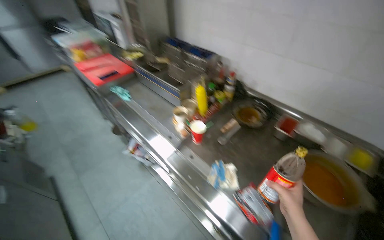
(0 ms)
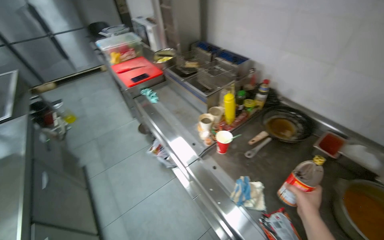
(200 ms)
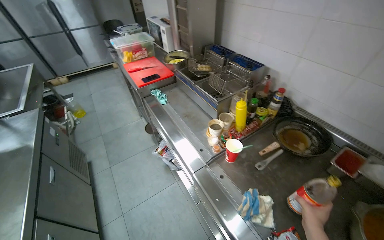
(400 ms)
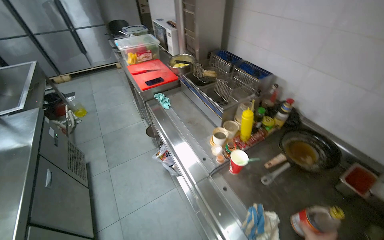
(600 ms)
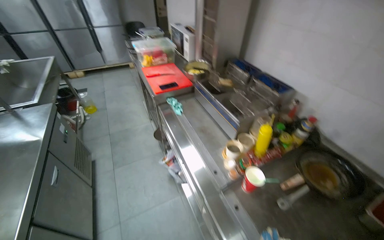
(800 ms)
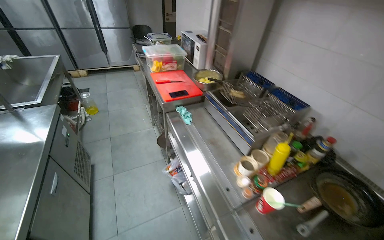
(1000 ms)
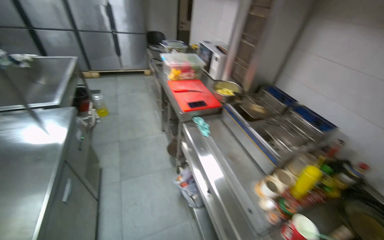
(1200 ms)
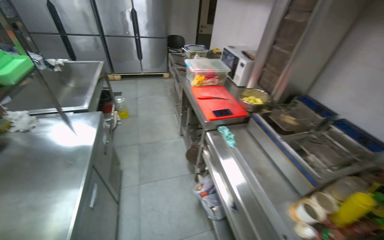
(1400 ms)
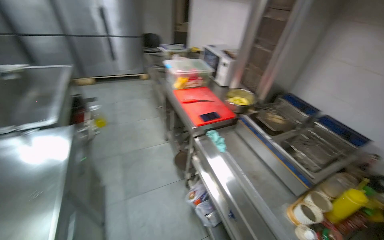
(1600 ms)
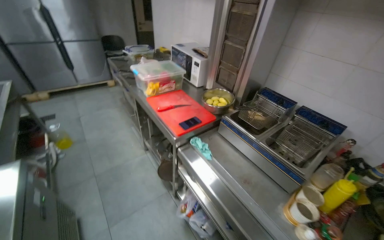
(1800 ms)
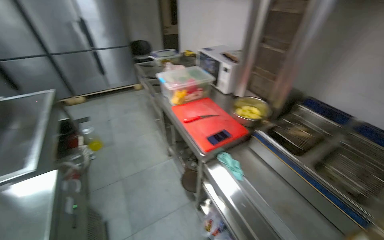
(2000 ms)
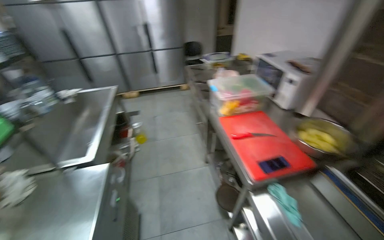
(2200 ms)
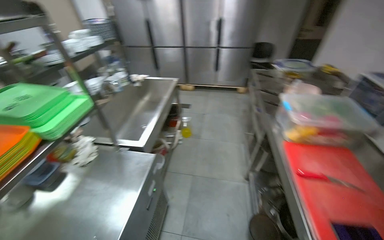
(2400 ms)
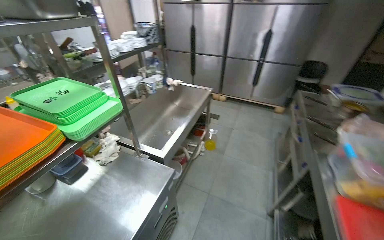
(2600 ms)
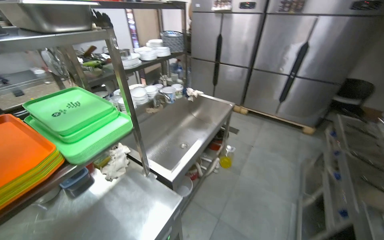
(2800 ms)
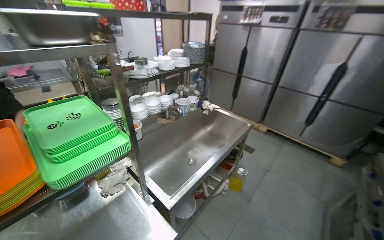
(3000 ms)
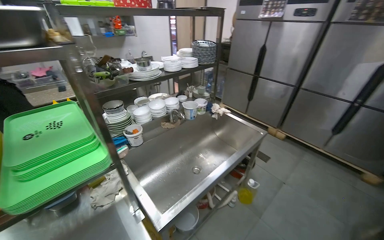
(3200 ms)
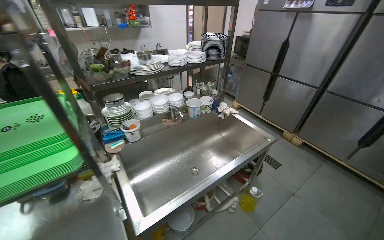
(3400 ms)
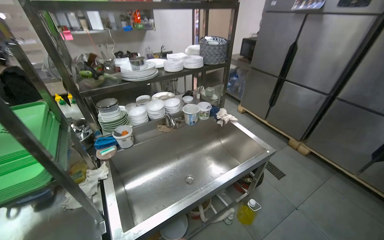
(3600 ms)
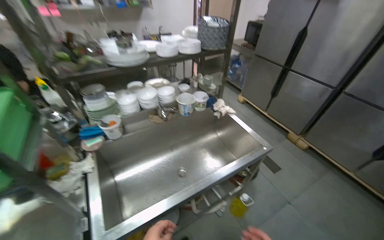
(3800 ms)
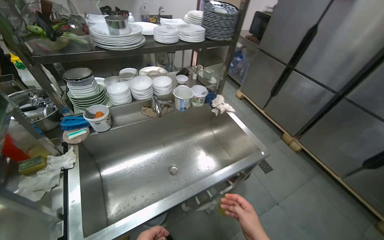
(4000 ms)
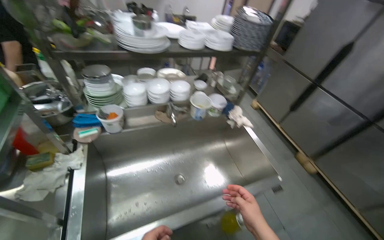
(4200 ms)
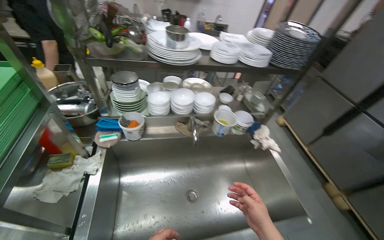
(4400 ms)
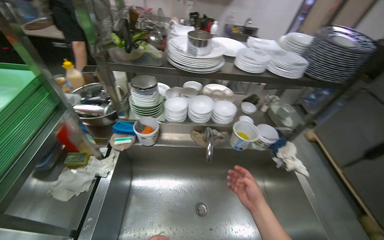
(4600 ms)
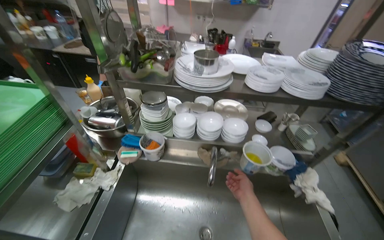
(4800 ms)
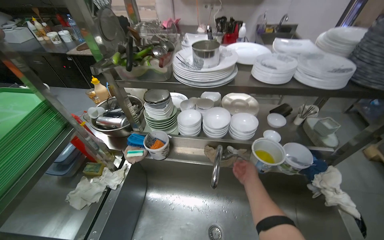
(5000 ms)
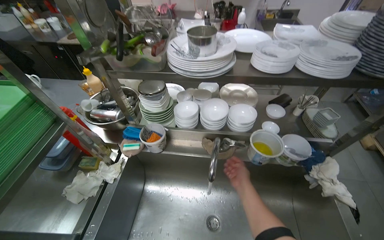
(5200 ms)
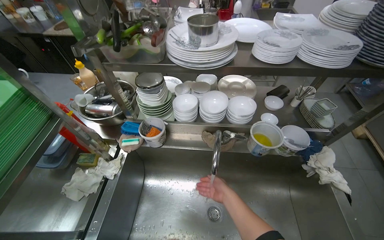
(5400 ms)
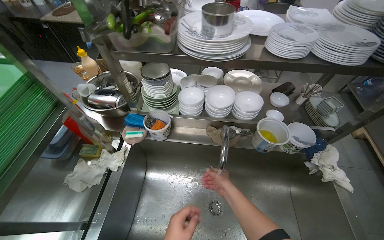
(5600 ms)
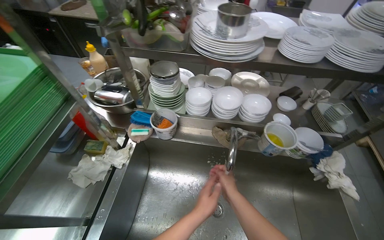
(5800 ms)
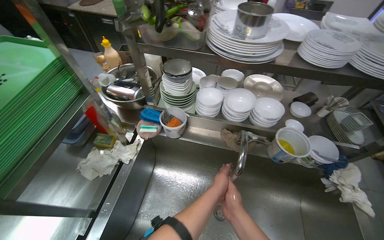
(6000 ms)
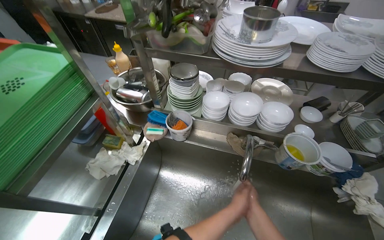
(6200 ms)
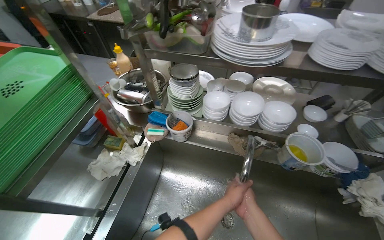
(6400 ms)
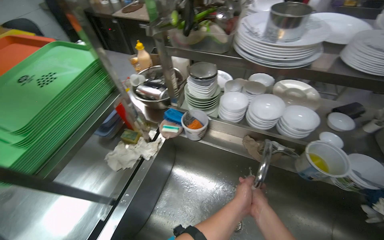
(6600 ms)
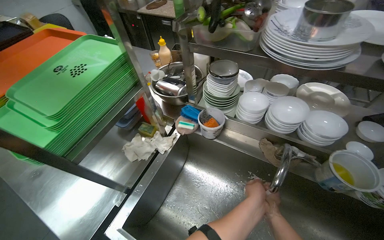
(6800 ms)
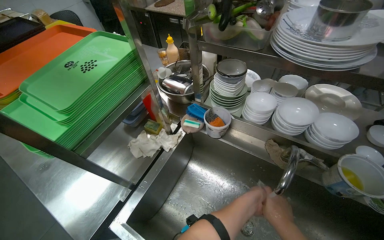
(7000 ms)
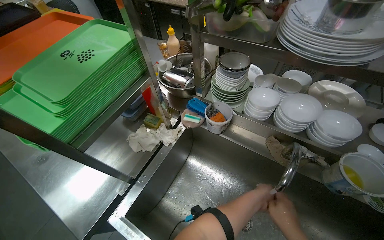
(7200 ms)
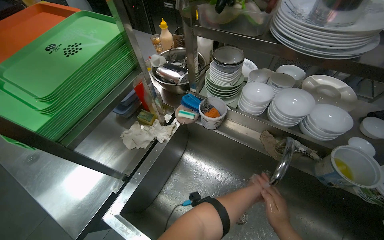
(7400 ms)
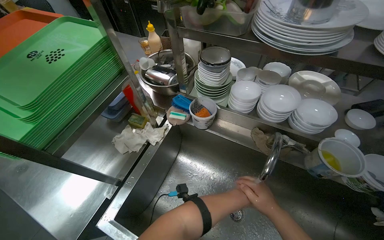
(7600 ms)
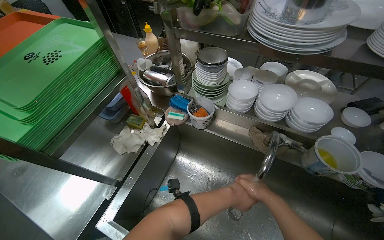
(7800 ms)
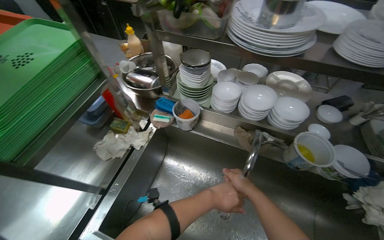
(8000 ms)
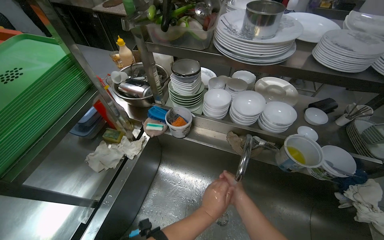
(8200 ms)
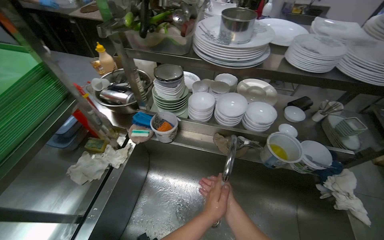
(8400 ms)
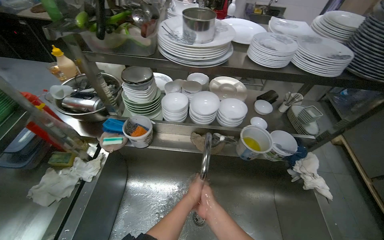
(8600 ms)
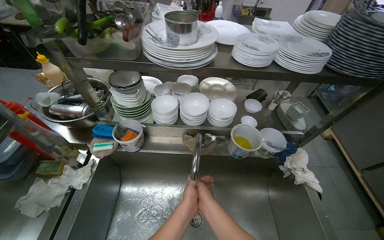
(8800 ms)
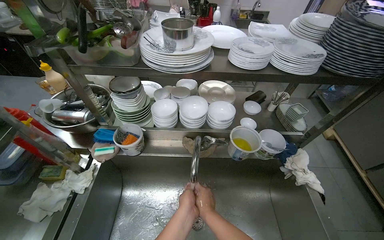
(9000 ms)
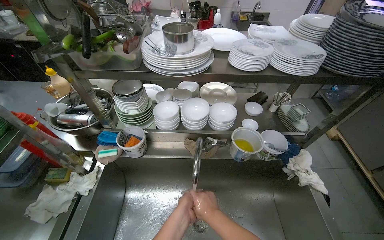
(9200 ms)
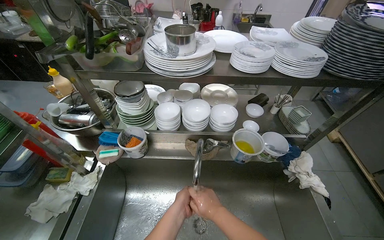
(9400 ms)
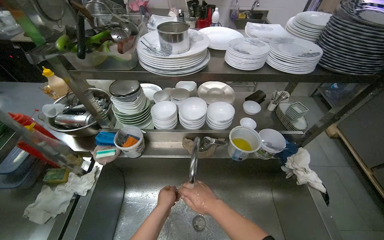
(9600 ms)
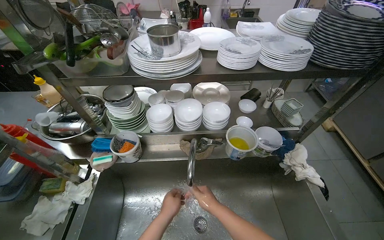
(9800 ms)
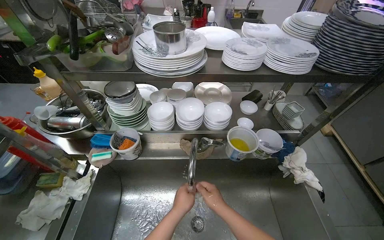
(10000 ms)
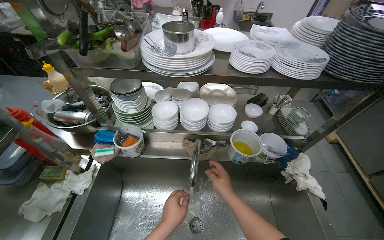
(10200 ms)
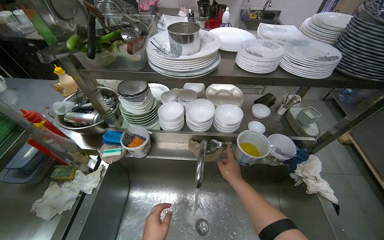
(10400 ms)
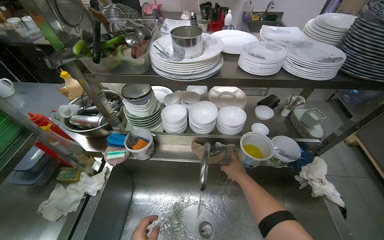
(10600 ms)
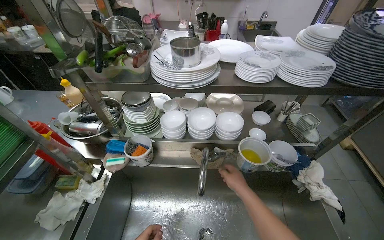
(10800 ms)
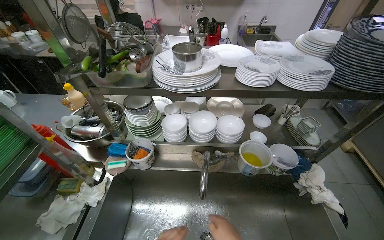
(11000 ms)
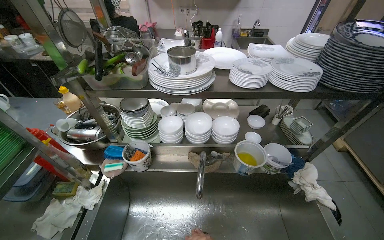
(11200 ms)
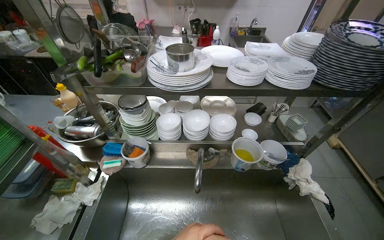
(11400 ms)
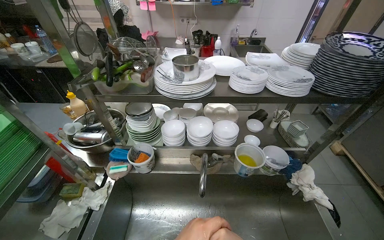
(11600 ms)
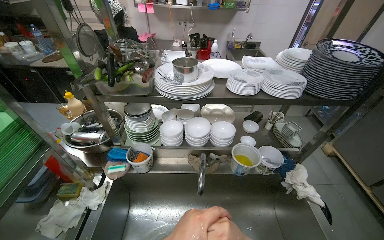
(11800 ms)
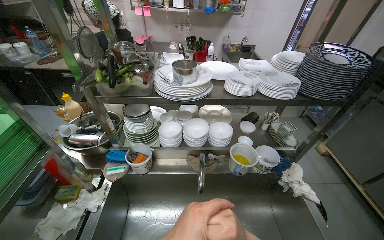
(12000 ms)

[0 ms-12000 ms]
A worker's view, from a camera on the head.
Job: cooking food.
The whole recording: Cooking ingredients on stove. The worker adds ingredients to a pan and stirs the contents on the stove.
0 ms to 1600 ms: The camera is carried approximately 70 cm.
1600 ms to 3000 ms: The camera is carried roughly 90 cm. The head turns to the left by roughly 65 degrees.
3000 ms to 4400 ms: The wearer moves about 60 cm. The head turns to the left by about 35 degrees.
4400 ms to 6000 ms: The wearer's head swings some 25 degrees to the left. The right hand reaches about 35 cm farther from the camera, then returns.
7600 ms to 9000 ms: The wearer's head swings roughly 25 degrees to the right.
9000 ms to 10400 ms: The right hand shifts some 10 cm up the picture.

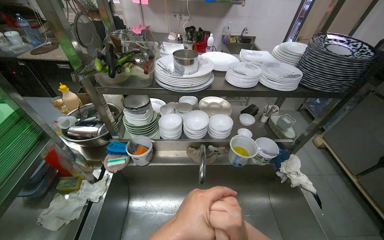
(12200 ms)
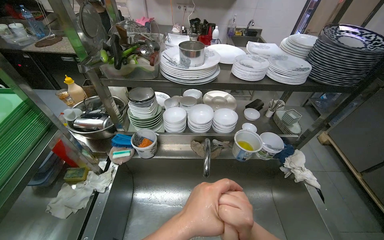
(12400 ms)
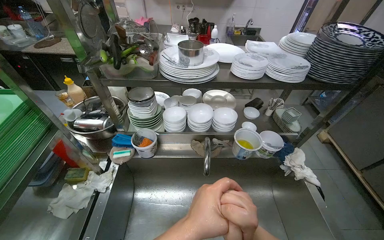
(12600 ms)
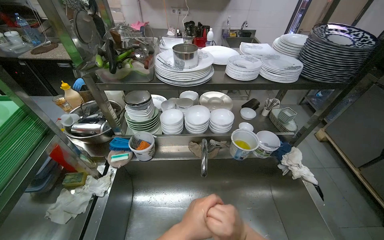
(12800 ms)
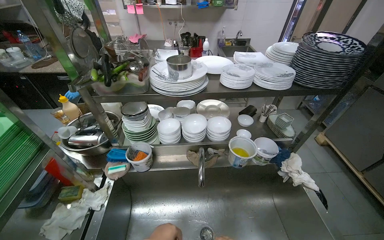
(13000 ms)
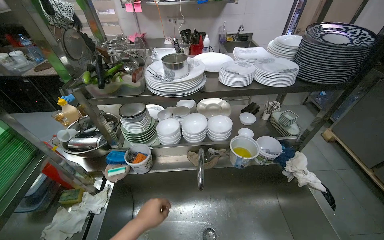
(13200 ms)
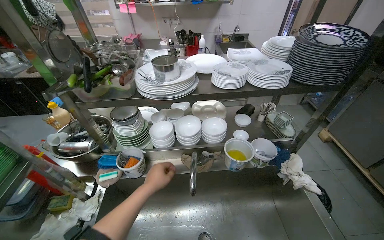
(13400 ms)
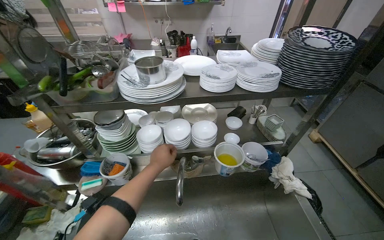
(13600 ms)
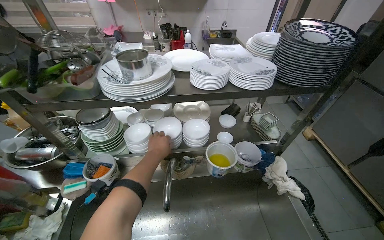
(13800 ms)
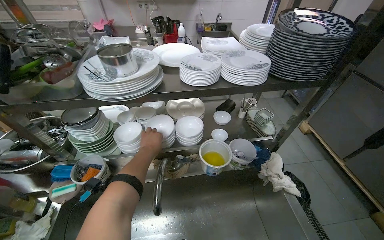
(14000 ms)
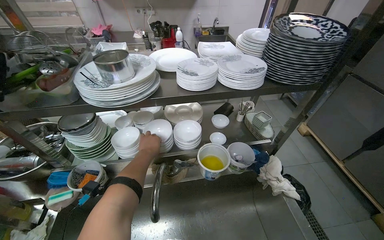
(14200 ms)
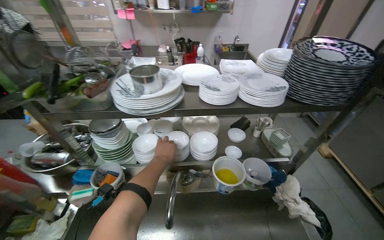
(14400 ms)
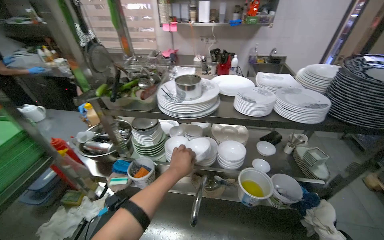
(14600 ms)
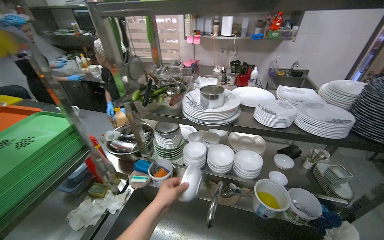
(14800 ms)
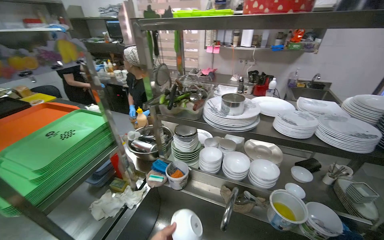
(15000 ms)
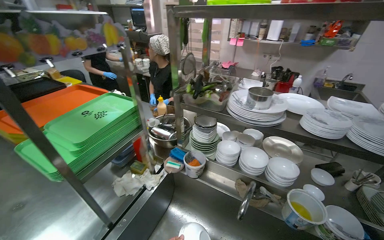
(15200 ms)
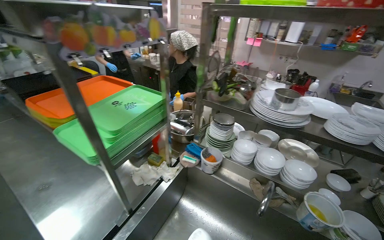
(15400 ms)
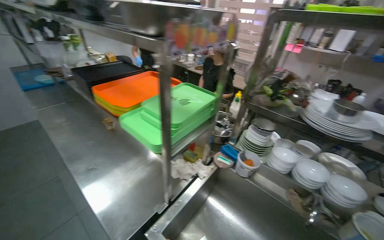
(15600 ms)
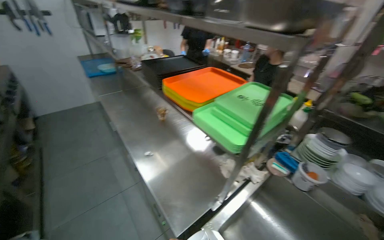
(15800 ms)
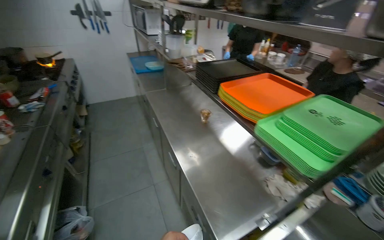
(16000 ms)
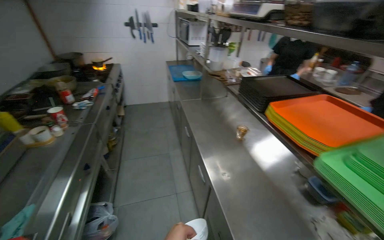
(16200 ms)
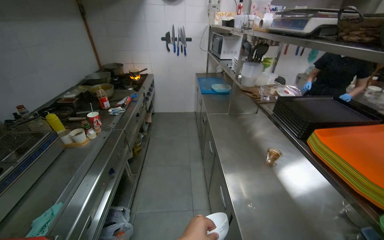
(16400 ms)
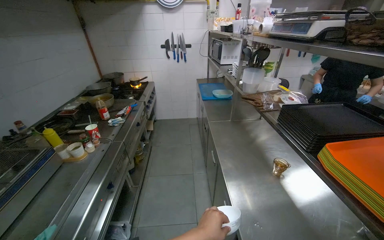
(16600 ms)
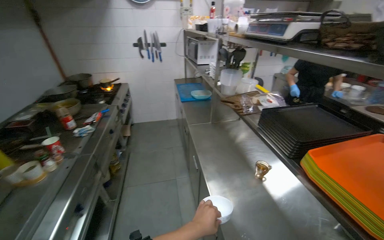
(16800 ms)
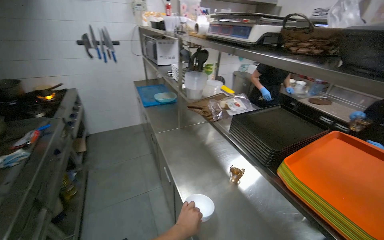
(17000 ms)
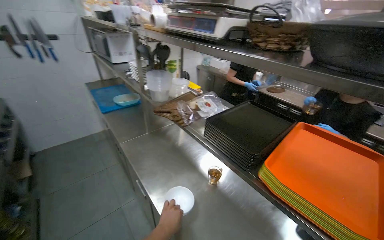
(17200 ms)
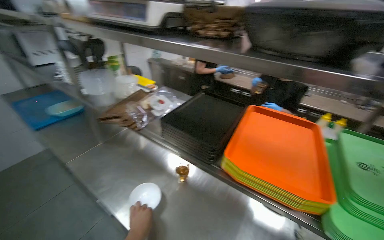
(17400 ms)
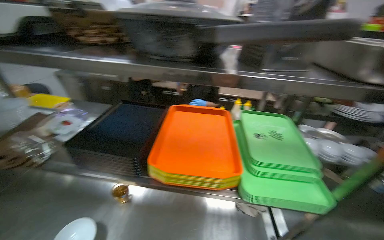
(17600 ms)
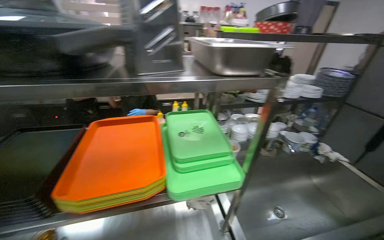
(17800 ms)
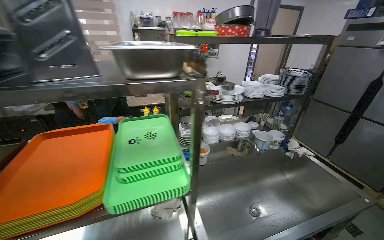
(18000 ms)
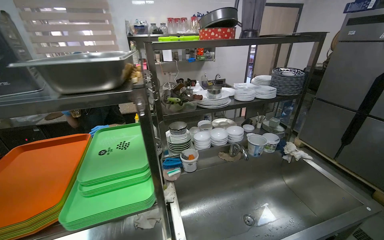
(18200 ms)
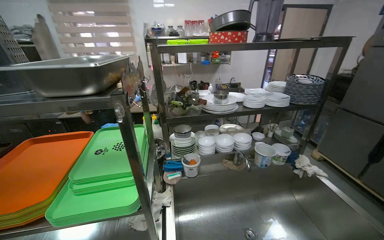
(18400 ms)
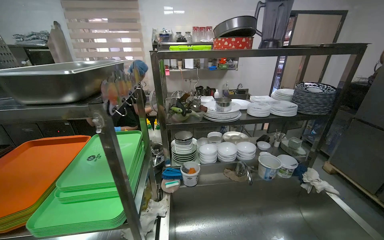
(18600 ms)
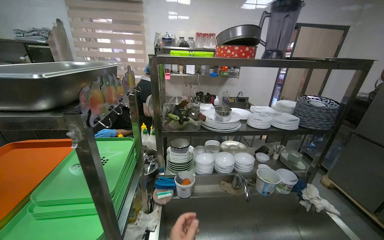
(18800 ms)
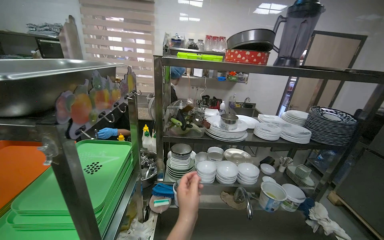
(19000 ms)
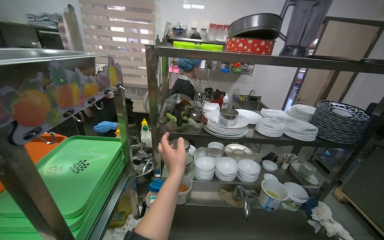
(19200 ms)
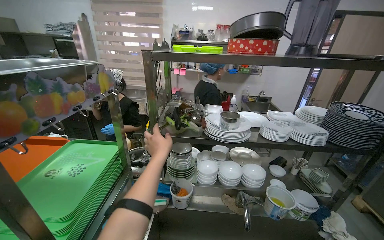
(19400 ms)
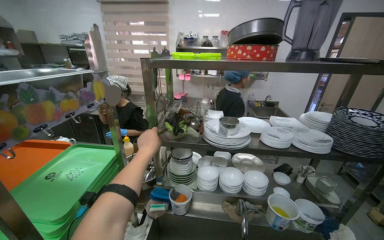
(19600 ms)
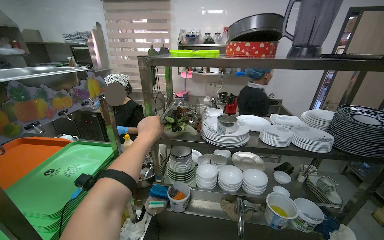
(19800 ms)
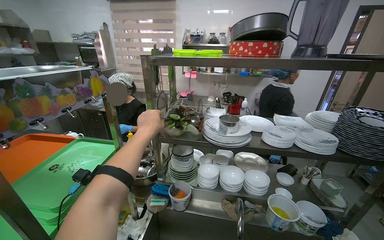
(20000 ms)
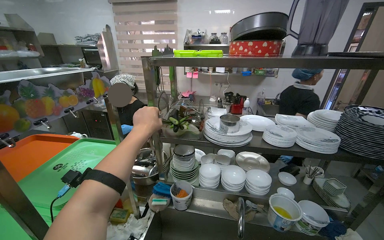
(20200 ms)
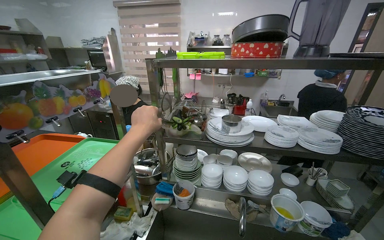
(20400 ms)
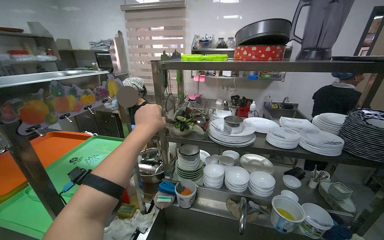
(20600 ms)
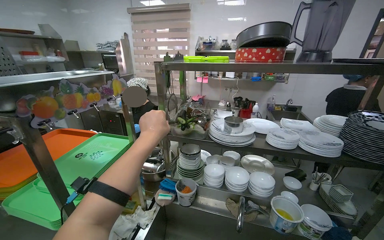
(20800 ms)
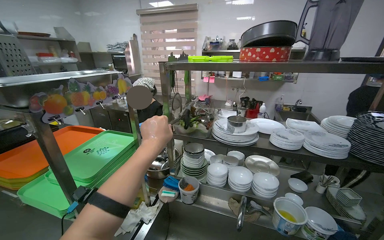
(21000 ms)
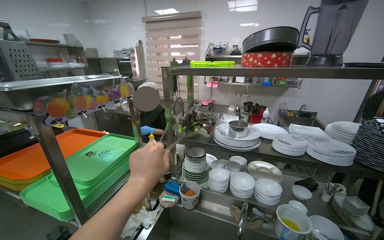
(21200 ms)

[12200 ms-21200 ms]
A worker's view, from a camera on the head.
Job: cooking food.
The whole recording: Cooking ingredients on stove. The worker adds ingredients to a pan and stirs the contents on the stove.
12200 ms to 13800 ms: The left hand heads farther from the camera and up the picture, covering approximately 40 cm.
13800 ms to 15200 ms: The wearer looks approximately 35 degrees further to the left.
15200 ms to 16600 ms: The head travels some 80 cm. The wearer looks some 60 degrees further to the left.
16600 ms to 18200 ms: The wearer's head swings roughly 100 degrees to the right.
18200 ms to 19800 ms: The wearer's head swings approximately 25 degrees to the left.
19800 ms to 21200 ms: The left hand is displaced nearer to the camera and down the picture by some 25 cm.
